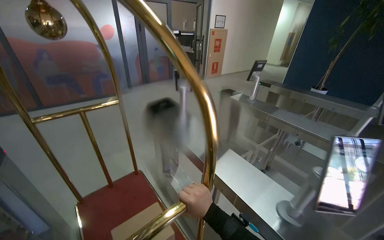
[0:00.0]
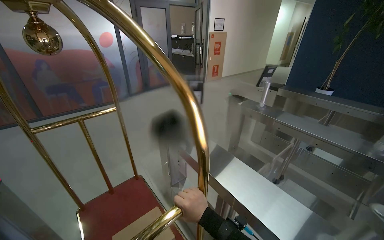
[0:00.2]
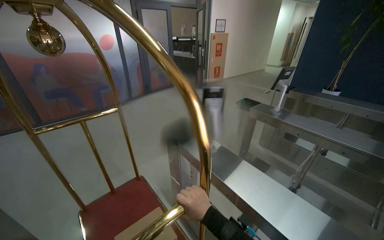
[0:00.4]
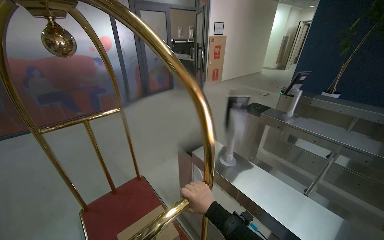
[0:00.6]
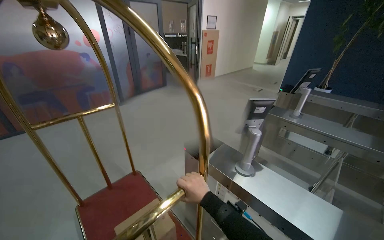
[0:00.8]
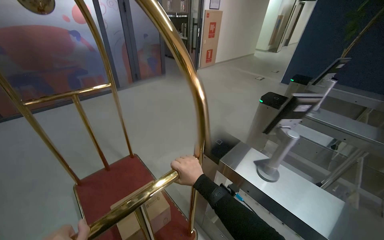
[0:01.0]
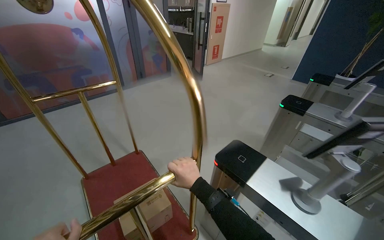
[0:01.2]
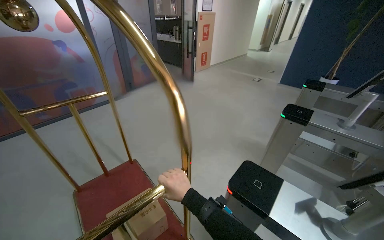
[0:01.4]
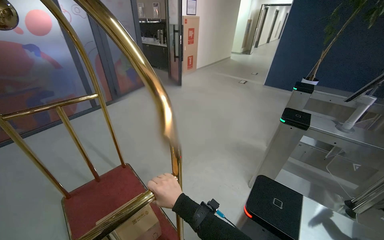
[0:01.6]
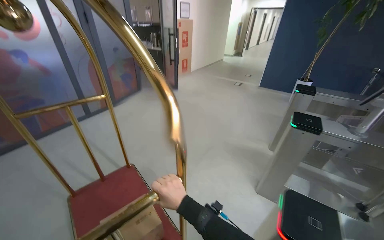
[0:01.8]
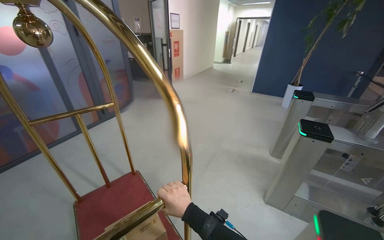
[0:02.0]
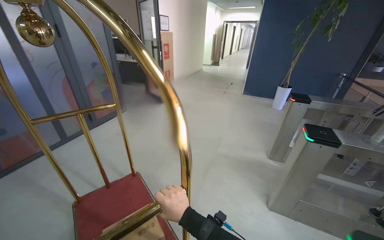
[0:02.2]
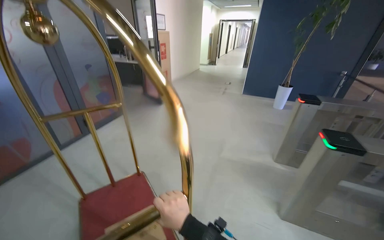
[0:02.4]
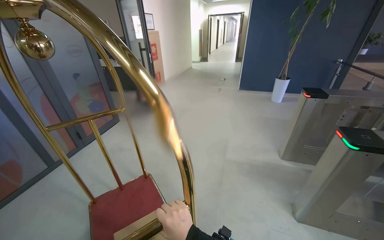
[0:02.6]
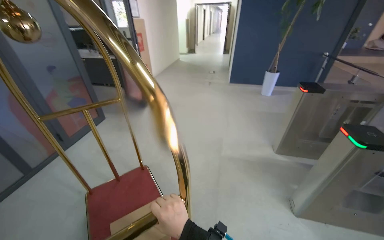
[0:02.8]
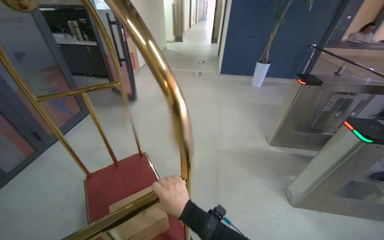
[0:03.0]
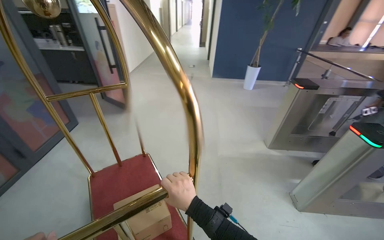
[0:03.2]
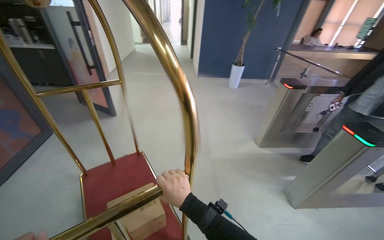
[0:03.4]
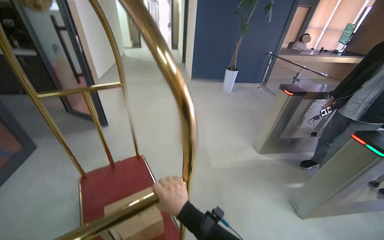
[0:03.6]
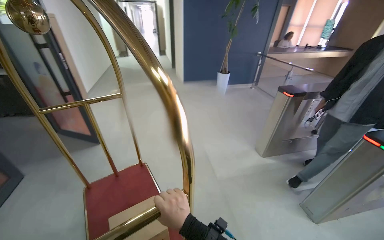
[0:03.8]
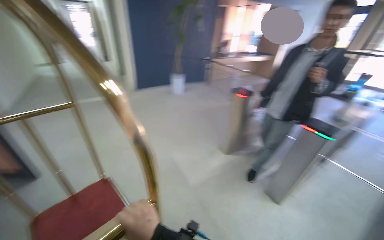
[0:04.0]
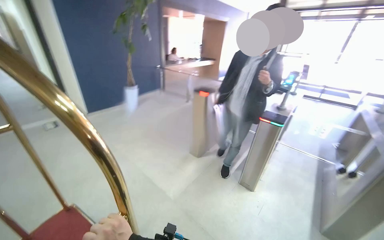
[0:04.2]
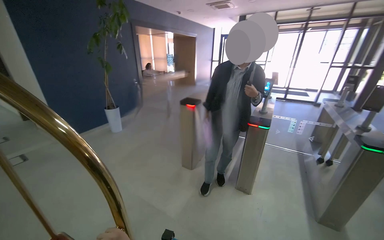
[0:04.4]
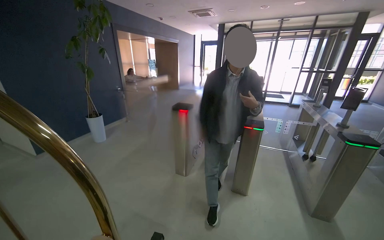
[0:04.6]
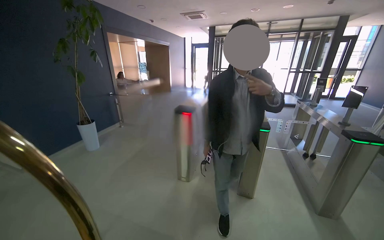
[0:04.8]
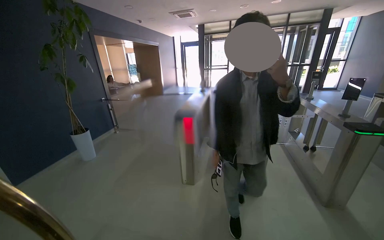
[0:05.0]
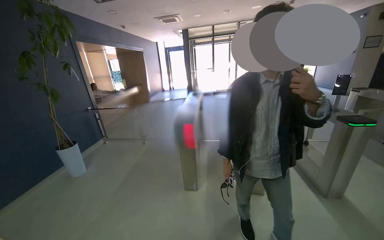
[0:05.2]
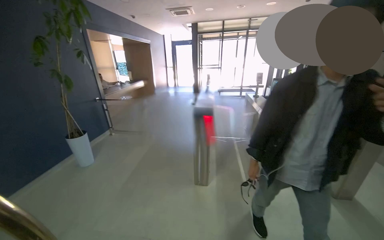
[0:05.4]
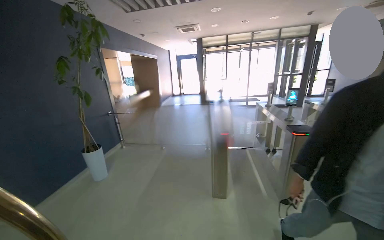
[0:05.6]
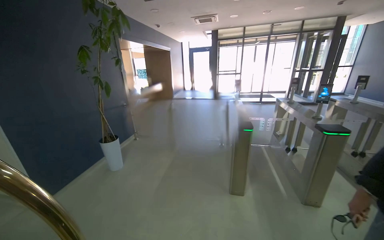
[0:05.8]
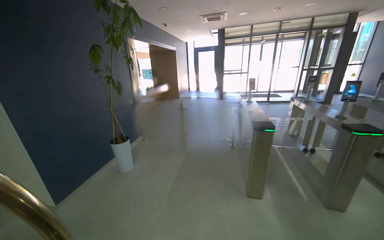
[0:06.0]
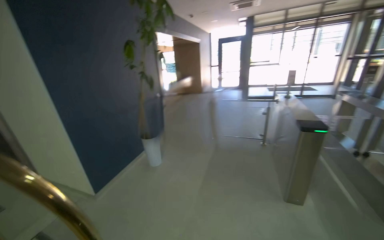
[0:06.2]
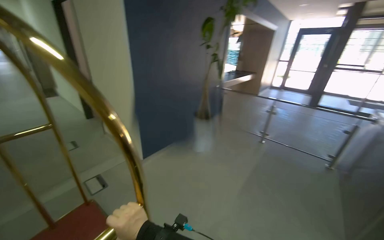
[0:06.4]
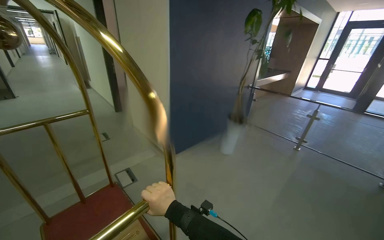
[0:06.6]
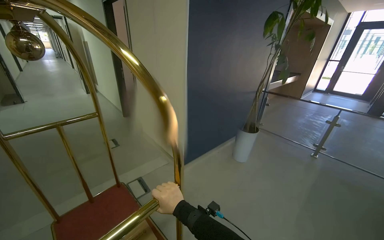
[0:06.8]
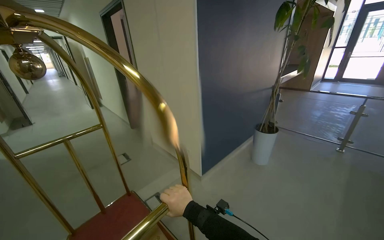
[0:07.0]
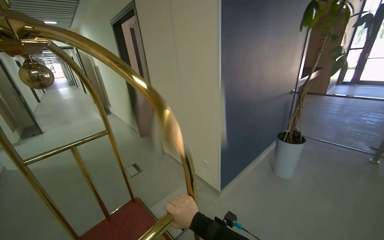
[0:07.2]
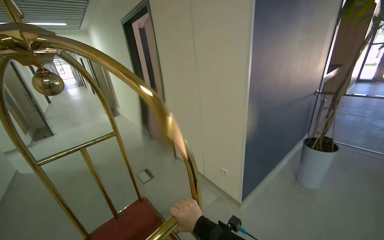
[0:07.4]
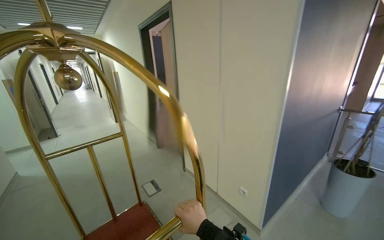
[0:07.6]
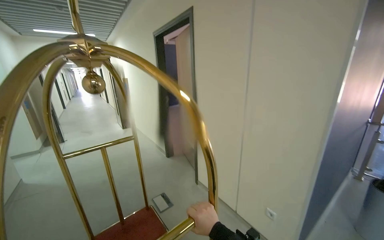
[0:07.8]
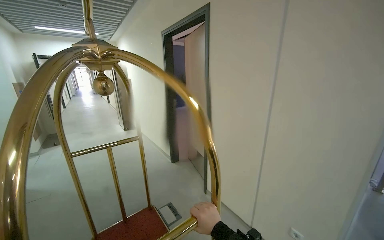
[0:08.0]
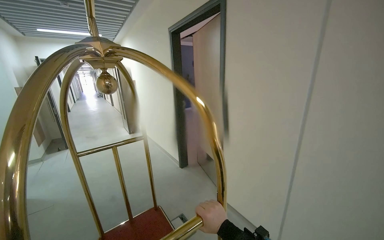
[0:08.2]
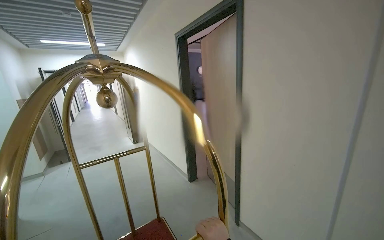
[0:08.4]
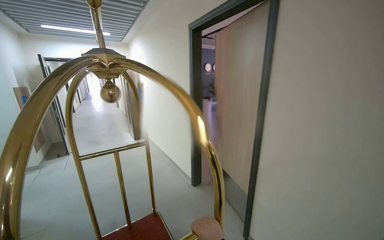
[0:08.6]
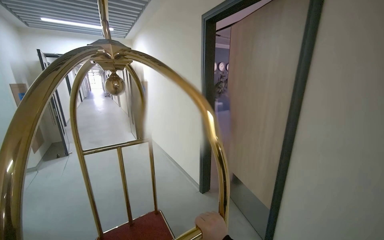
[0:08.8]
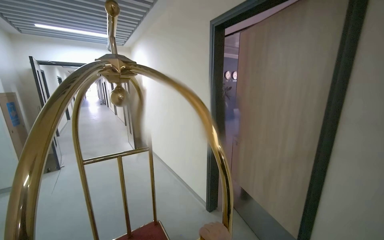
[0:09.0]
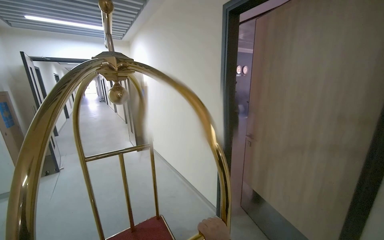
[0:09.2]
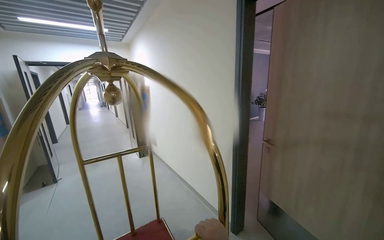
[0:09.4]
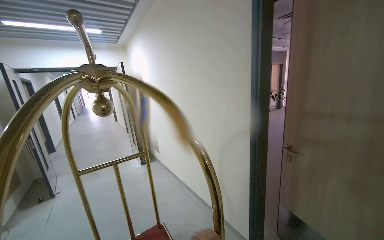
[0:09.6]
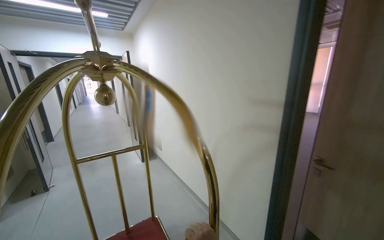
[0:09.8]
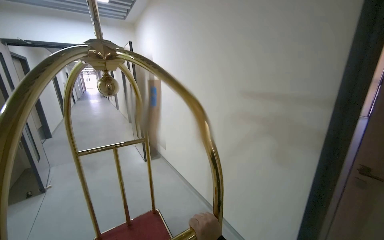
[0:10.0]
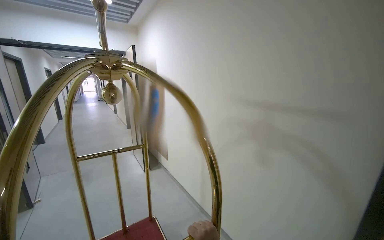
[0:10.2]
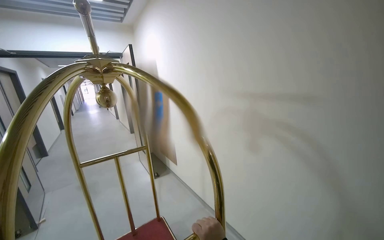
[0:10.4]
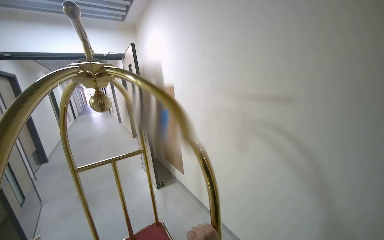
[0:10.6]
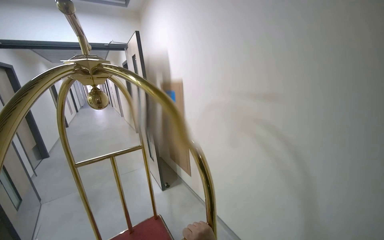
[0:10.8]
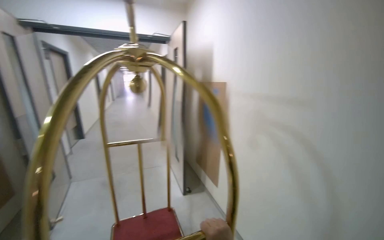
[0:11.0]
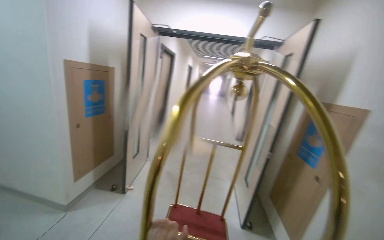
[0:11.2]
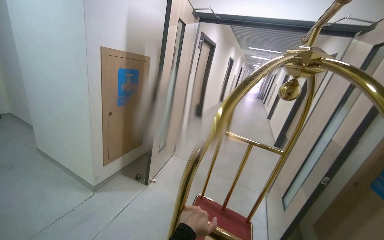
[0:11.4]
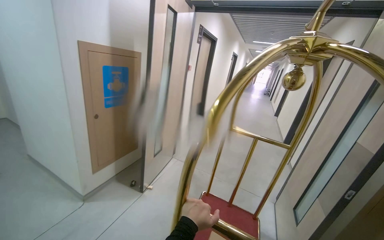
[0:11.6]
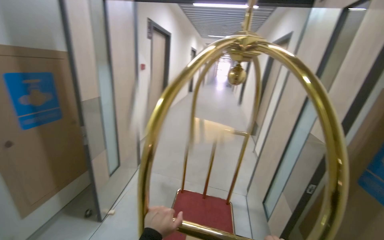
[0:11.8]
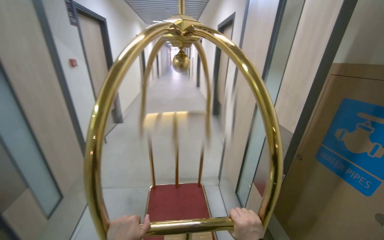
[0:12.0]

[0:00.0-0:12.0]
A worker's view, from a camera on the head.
Job: organizing items.
The whole recording: Pushing luggage cart with box. The worker pushes a luggage cart with a box on it along an outdoor path and into a building.
0:00.0 to 0:01.6: The camera is carried about 60 cm.
0:01.6 to 0:03.0: The wearer moves some 1 m. The wearer looks approximately 30 degrees further to the right.
0:03.0 to 0:04.4: The camera is carried approximately 90 cm. The wearer looks about 65 degrees further to the right.
0:04.4 to 0:06.0: The camera travels to the left, roughly 1.5 m.
0:06.0 to 0:07.6: The camera is carried approximately 1.5 m. The wearer looks some 40 degrees further to the left.
0:07.6 to 0:09.0: The wearer moves roughly 50 cm.
0:10.4 to 0:12.0: The head travels approximately 1 m. The view swings approximately 25 degrees to the left.

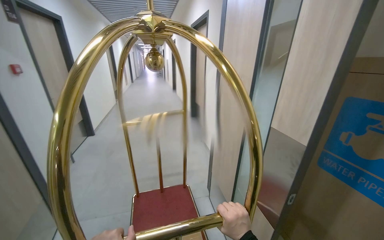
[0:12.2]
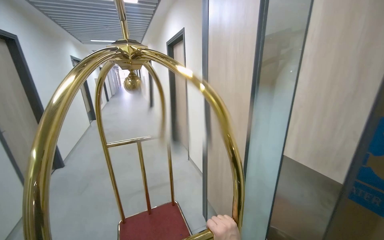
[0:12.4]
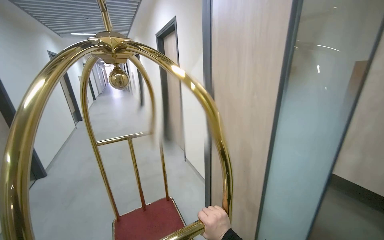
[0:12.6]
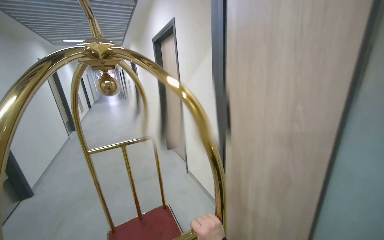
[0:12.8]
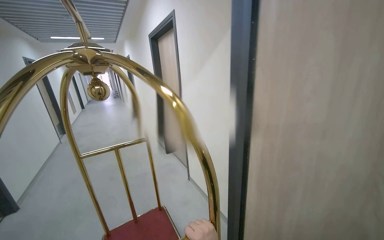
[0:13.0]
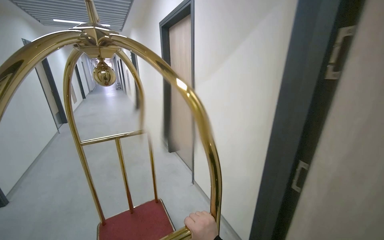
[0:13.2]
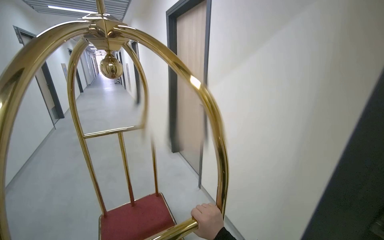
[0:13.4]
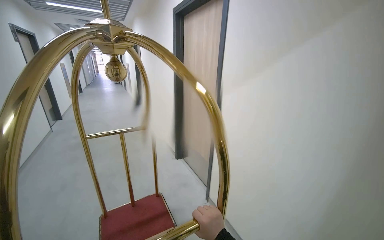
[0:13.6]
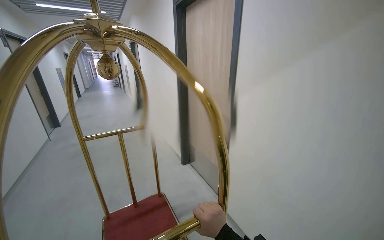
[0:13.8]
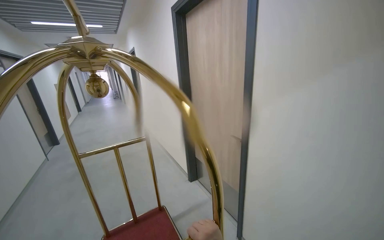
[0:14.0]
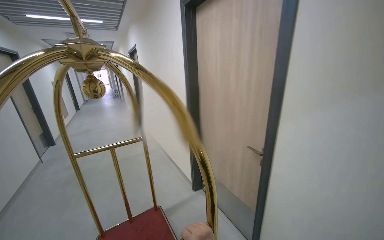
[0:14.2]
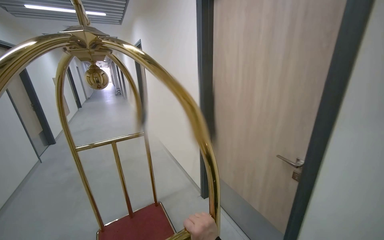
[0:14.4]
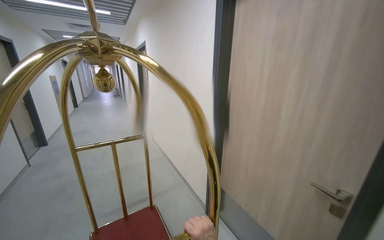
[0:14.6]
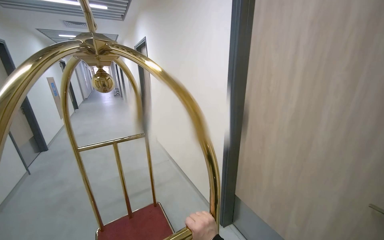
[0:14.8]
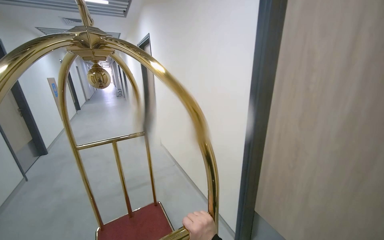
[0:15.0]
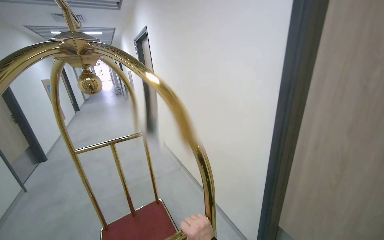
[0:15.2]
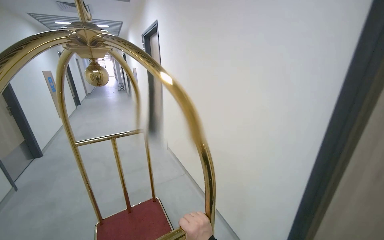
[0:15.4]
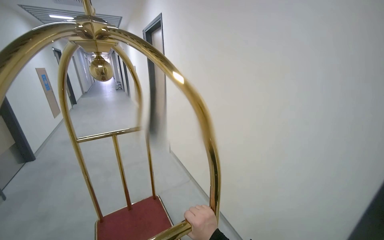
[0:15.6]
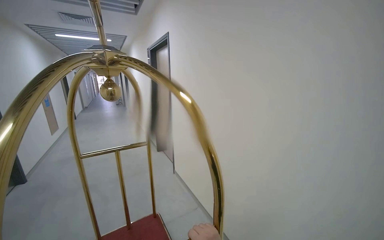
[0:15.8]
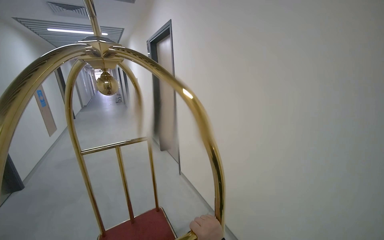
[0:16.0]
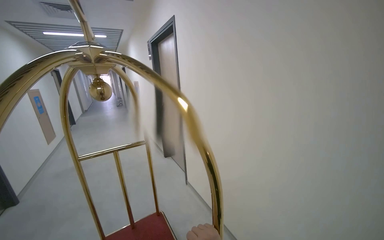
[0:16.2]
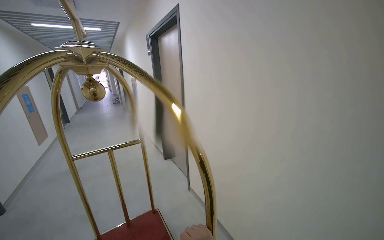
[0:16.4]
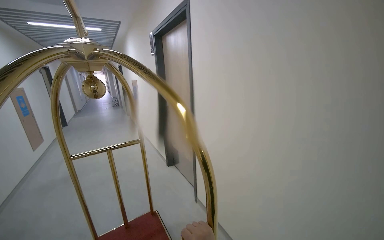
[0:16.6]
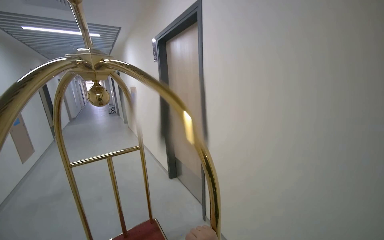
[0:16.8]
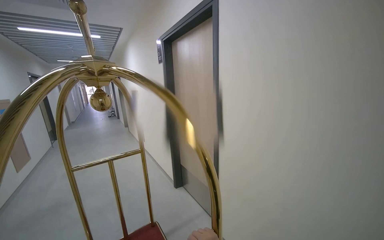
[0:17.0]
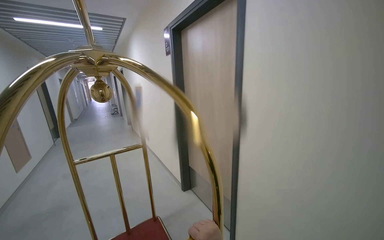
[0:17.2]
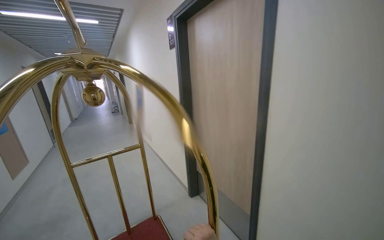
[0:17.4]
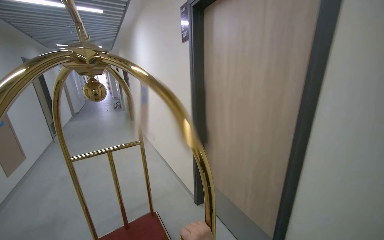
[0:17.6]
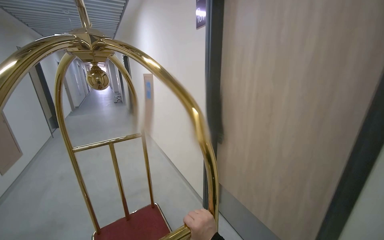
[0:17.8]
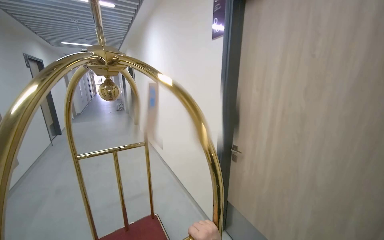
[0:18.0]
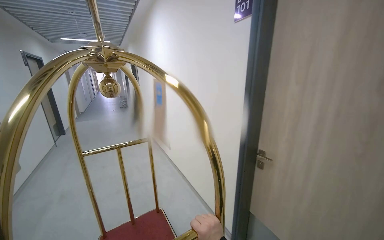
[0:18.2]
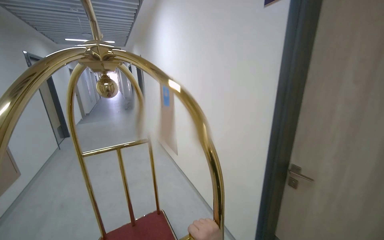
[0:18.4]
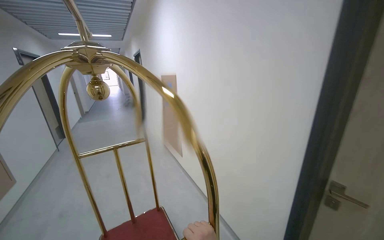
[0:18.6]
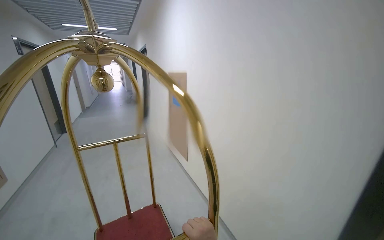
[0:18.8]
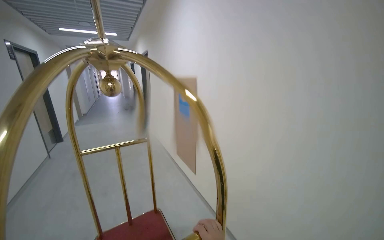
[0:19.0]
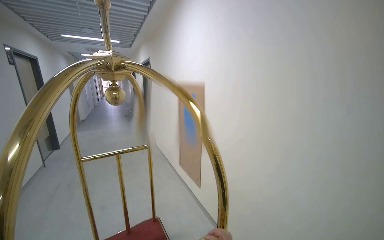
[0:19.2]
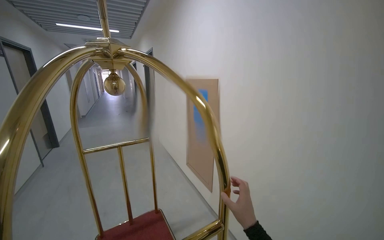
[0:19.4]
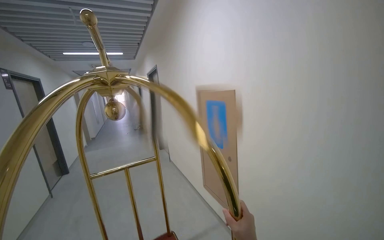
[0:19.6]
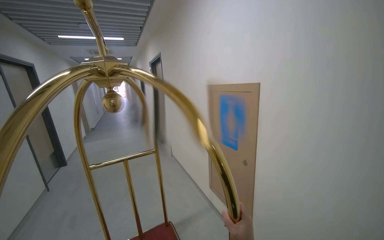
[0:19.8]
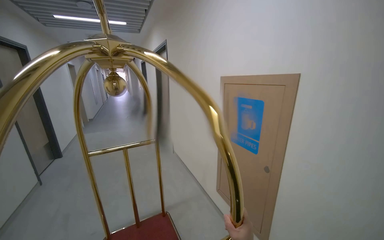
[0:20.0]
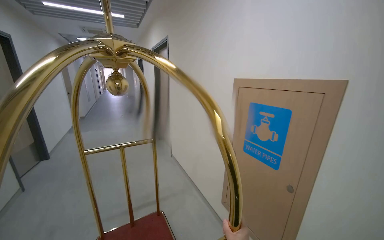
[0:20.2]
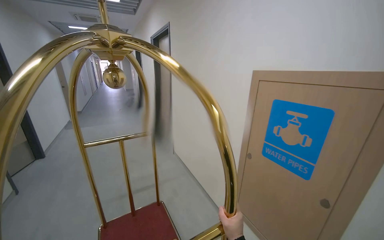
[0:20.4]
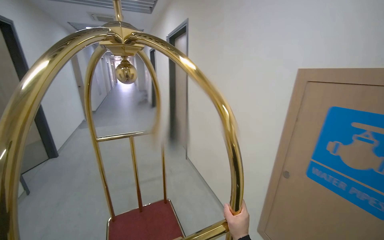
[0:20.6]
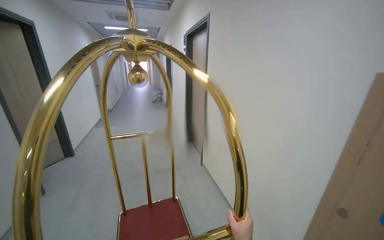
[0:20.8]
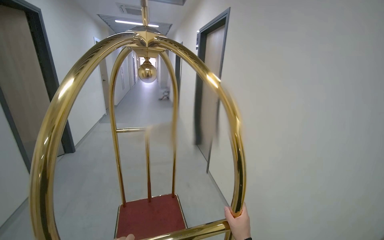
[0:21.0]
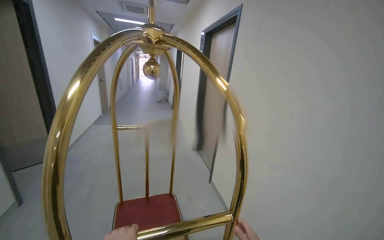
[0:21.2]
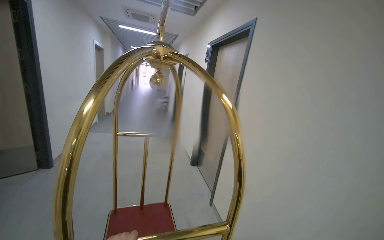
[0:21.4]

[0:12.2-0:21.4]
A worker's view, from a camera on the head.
Job: organizing items.
The whole recording: Pushing luggage cart with box. The worker pushes a luggage cart with a box on it along an outdoor path and into a building.
0:19.8 to 0:21.4: The camera is carried some 1.5 m.
